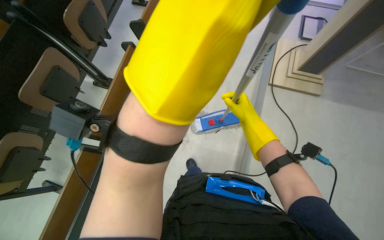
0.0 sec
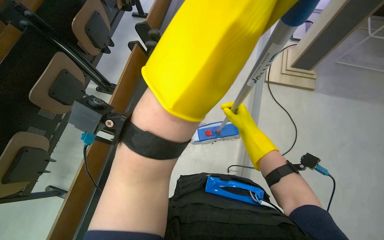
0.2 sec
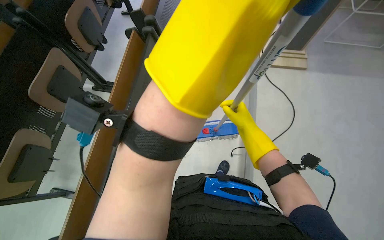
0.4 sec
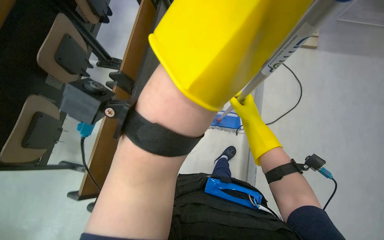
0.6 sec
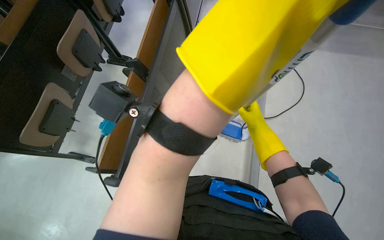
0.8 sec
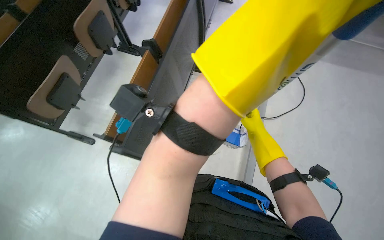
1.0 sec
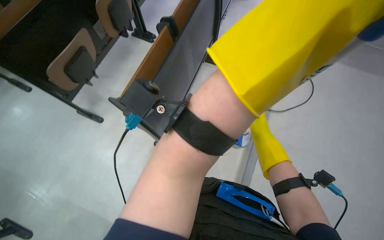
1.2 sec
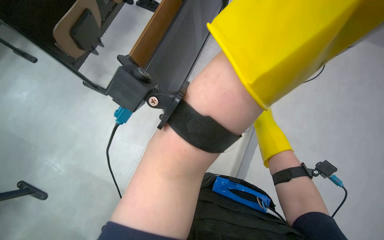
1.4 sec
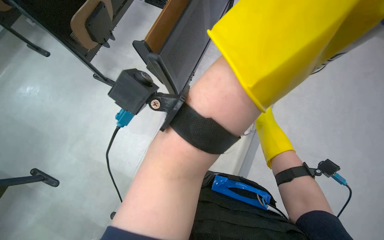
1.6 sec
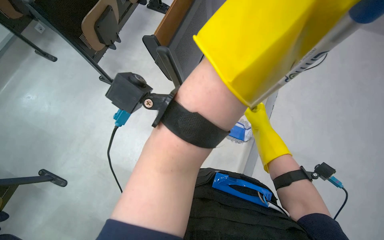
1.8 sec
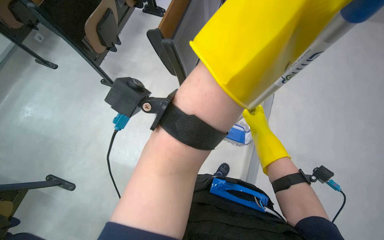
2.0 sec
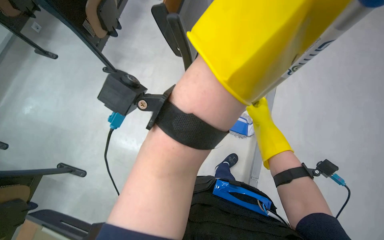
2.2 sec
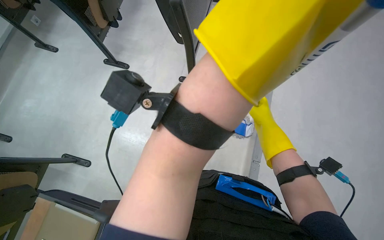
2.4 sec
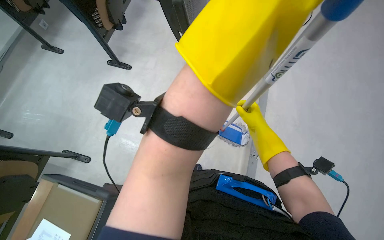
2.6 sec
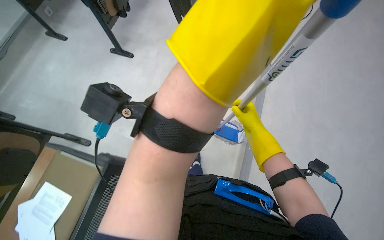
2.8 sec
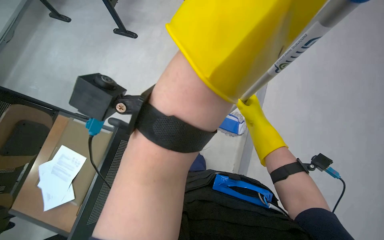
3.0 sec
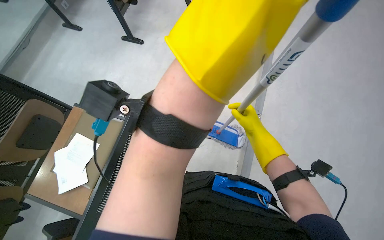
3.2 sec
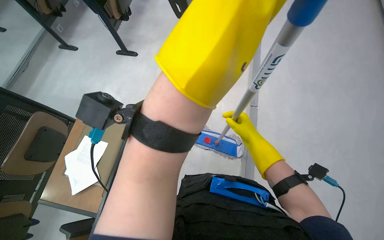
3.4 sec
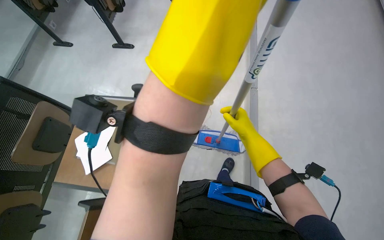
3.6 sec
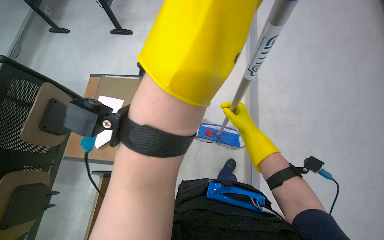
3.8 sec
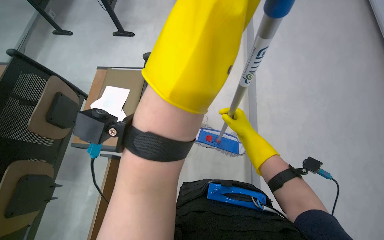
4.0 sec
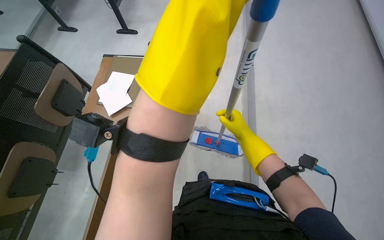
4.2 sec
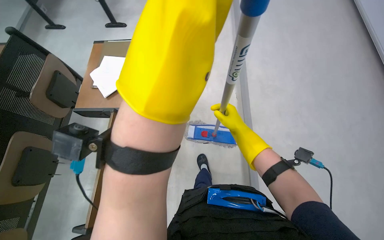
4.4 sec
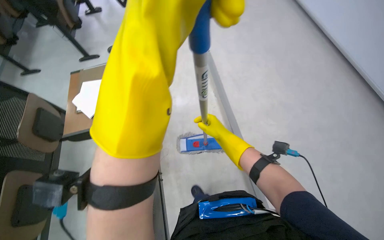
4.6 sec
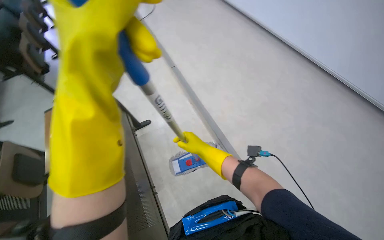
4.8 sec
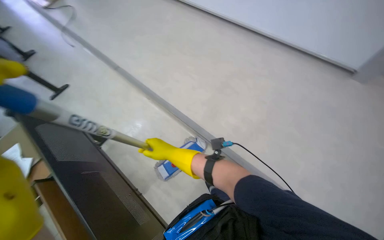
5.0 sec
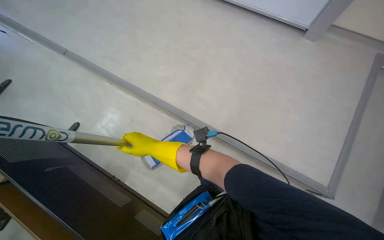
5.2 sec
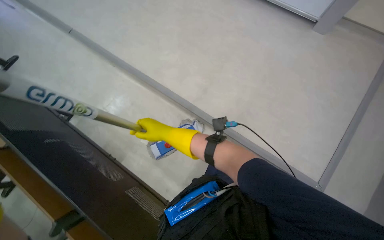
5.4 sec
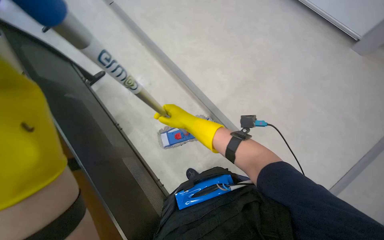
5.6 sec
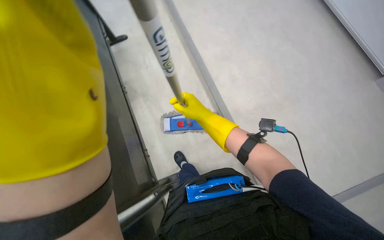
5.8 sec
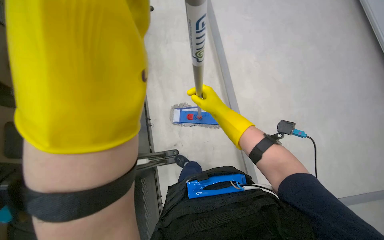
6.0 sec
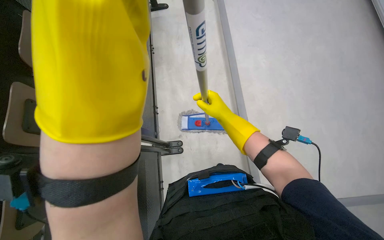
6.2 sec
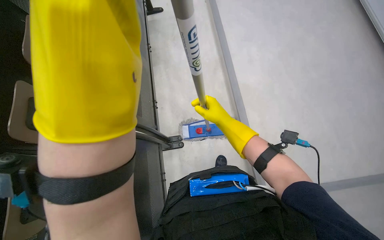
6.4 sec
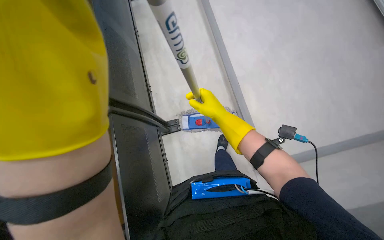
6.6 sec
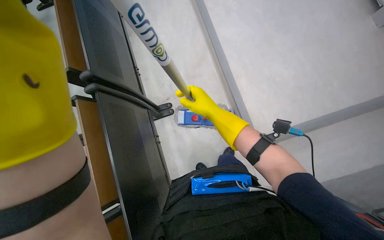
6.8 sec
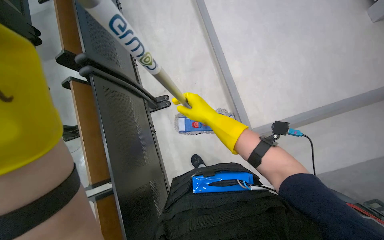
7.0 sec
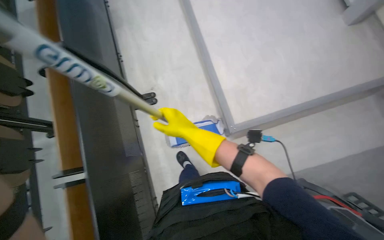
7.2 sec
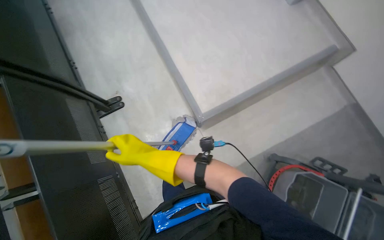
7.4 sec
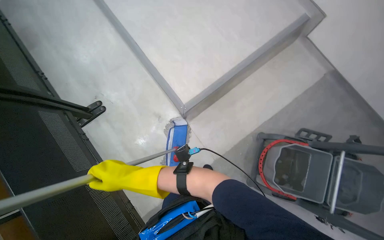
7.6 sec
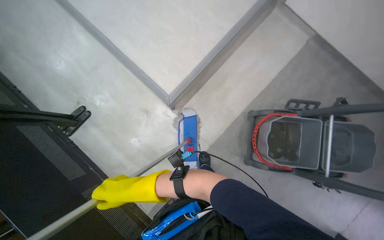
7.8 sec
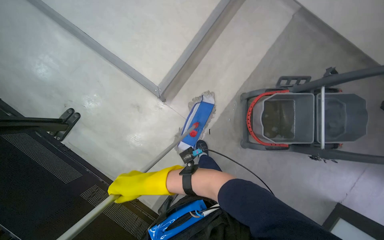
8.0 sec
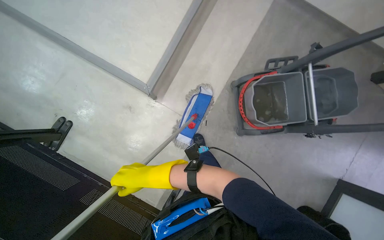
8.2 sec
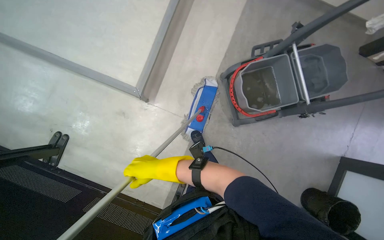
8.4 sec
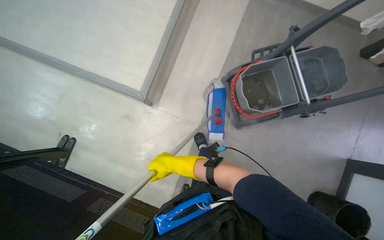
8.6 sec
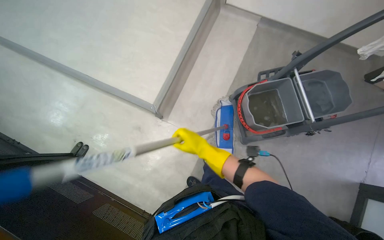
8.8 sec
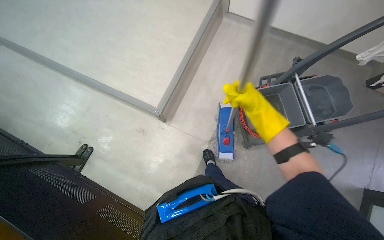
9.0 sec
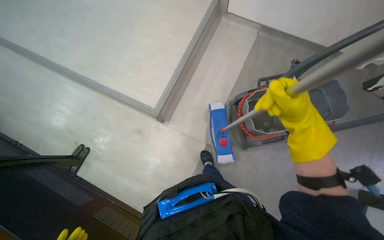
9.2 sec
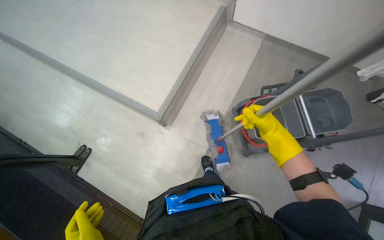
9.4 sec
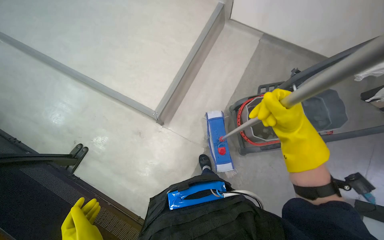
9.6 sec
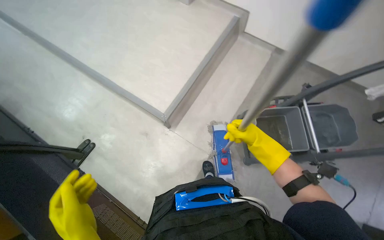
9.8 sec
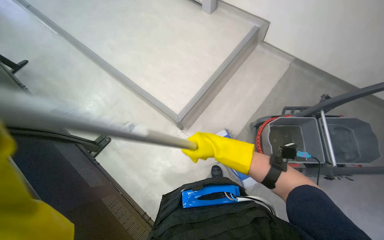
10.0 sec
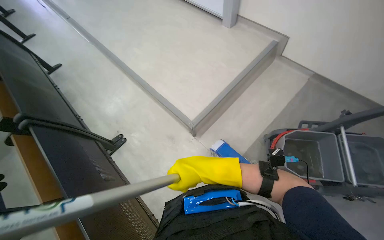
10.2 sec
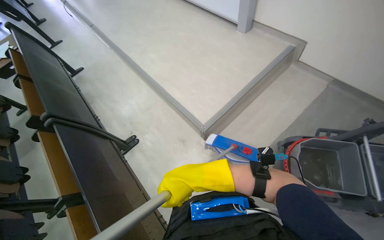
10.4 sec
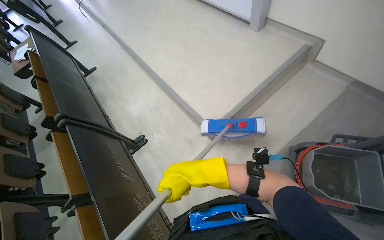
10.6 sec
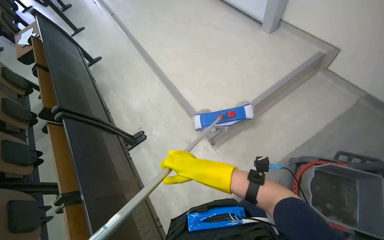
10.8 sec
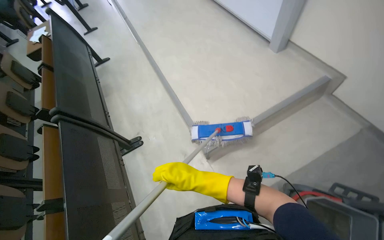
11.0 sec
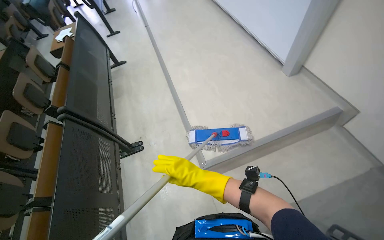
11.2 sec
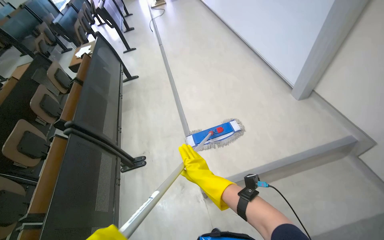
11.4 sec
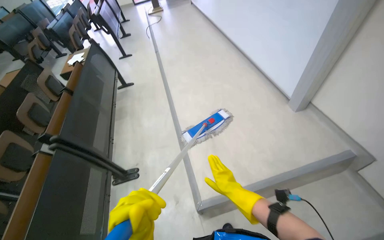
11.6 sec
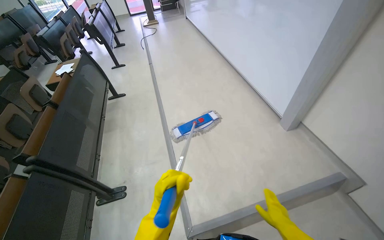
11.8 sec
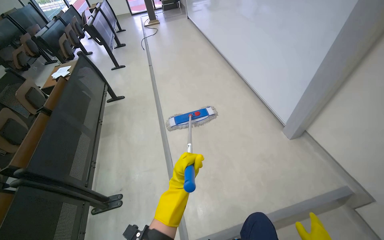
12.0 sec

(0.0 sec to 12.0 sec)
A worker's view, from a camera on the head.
Job: mopping floor.
The whole recording: Mopping classroom floor. The worker mops the floor in the classroom between rows of desks.
0.0 sec - 1.6 sec: The camera travels some 60 cm.
6.0 sec - 7.6 sec: The view tips downward by roughly 10 degrees. The right hand is displaced down the picture by approximately 35 cm.
7.6 sec - 9.0 sec: The scene turns roughly 30 degrees counterclockwise in the picture.
9.0 sec - 10.4 sec: The wearer's head swings roughly 25 degrees to the left. The right hand is displaced to the left and down the picture by roughly 35 cm.
10.4 sec - 12.0 sec: The camera travels roughly 60 cm. The scene turns some 25 degrees clockwise in the picture.

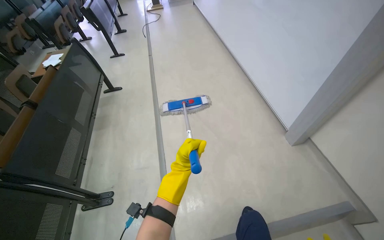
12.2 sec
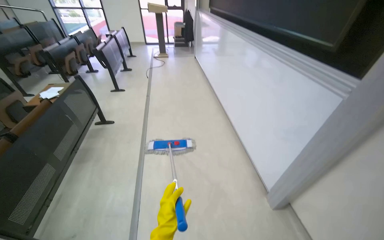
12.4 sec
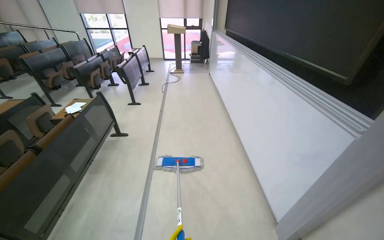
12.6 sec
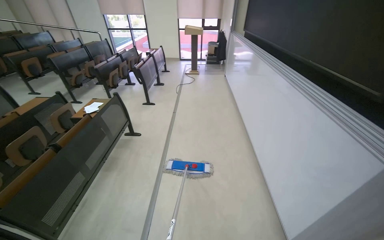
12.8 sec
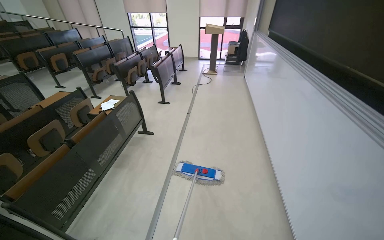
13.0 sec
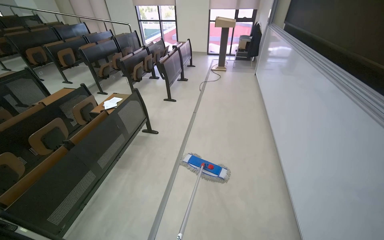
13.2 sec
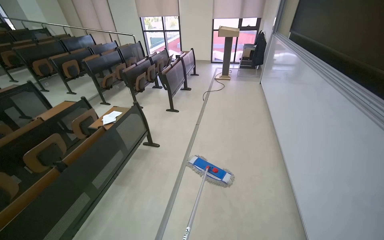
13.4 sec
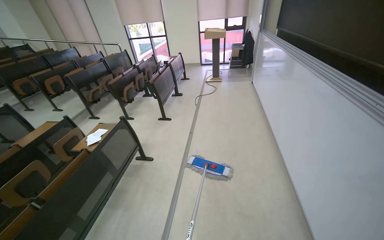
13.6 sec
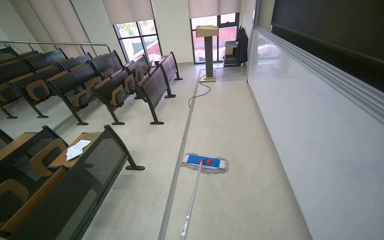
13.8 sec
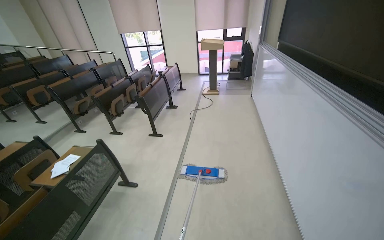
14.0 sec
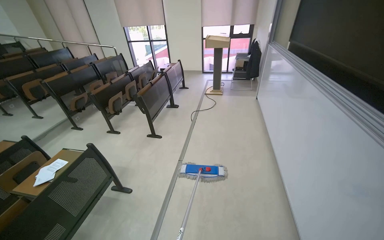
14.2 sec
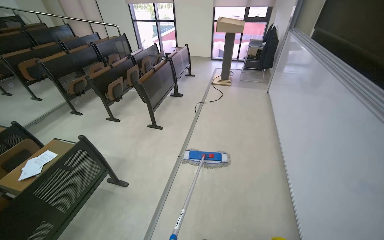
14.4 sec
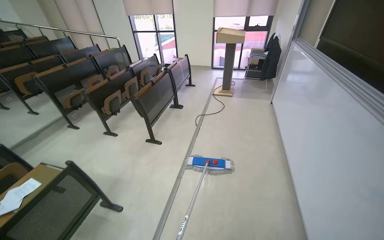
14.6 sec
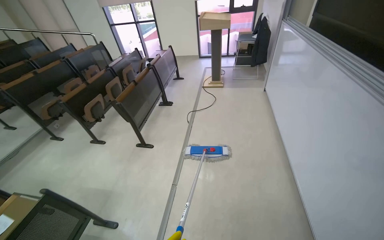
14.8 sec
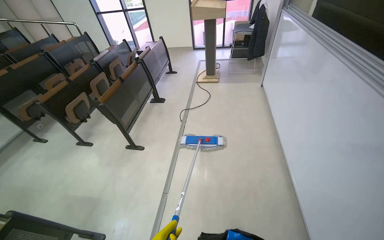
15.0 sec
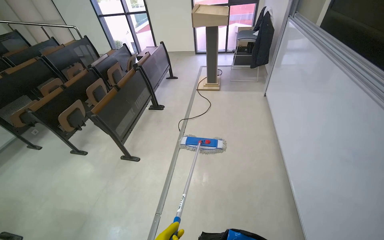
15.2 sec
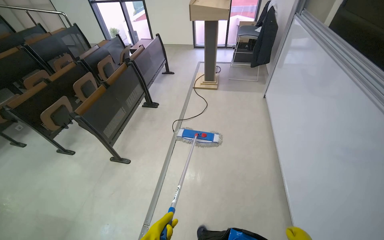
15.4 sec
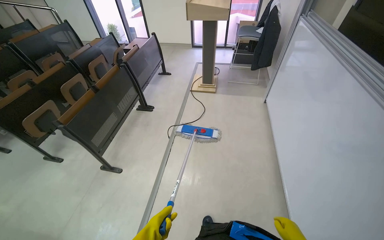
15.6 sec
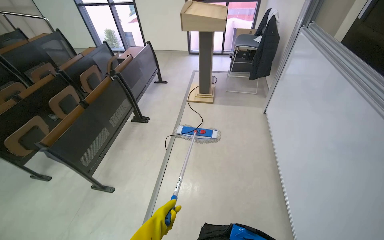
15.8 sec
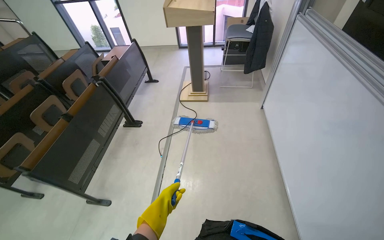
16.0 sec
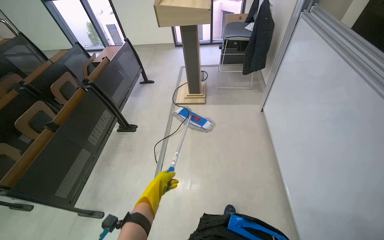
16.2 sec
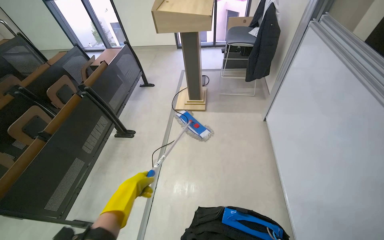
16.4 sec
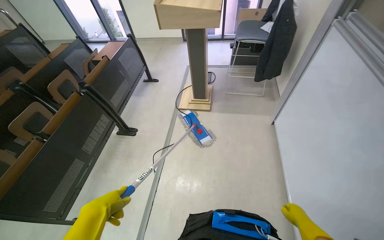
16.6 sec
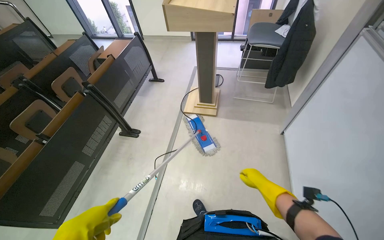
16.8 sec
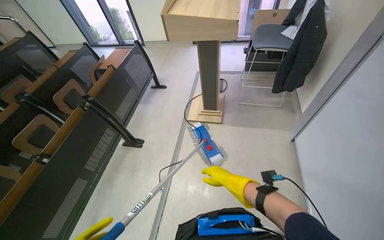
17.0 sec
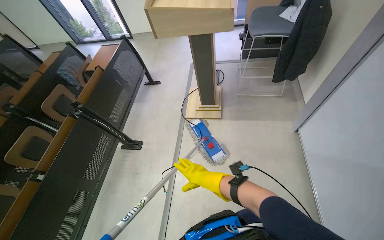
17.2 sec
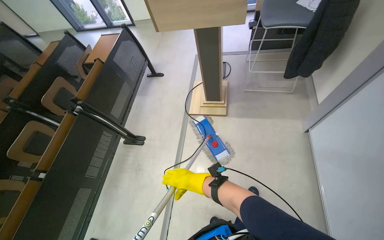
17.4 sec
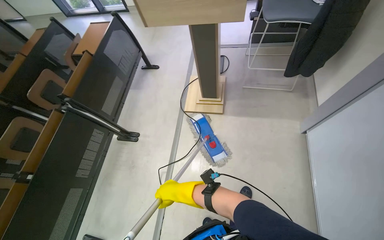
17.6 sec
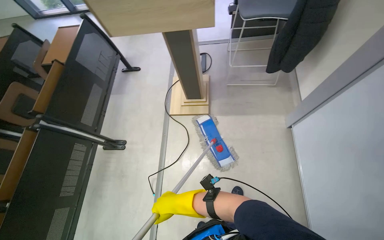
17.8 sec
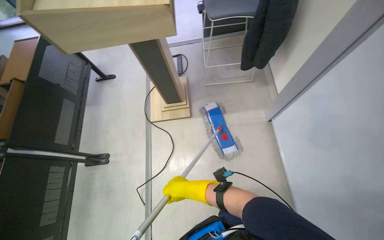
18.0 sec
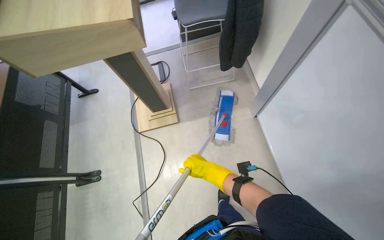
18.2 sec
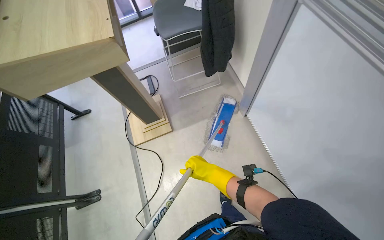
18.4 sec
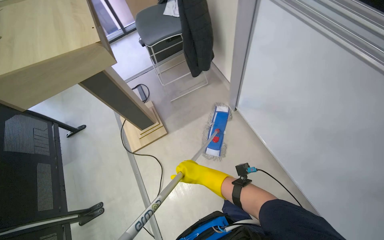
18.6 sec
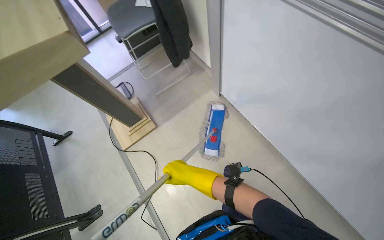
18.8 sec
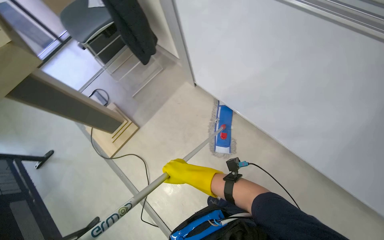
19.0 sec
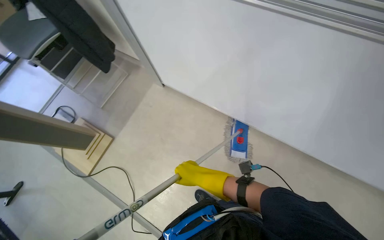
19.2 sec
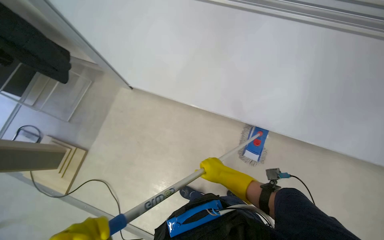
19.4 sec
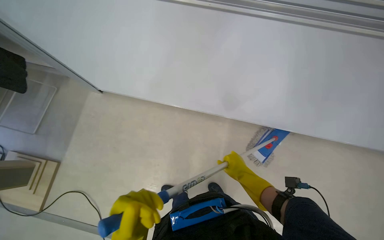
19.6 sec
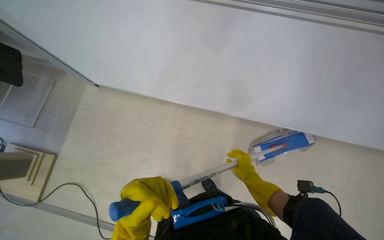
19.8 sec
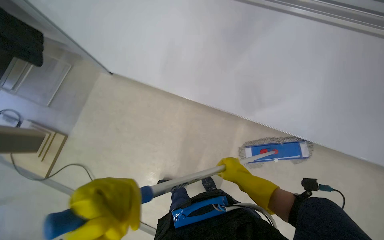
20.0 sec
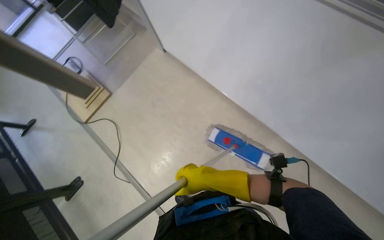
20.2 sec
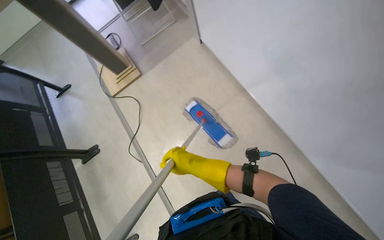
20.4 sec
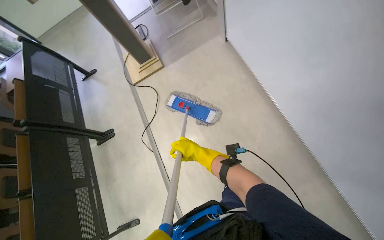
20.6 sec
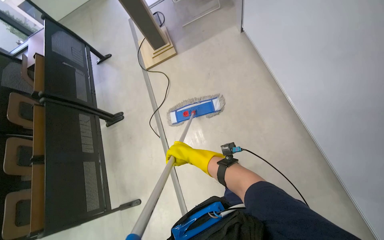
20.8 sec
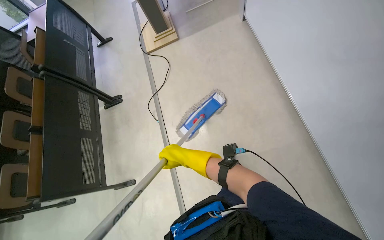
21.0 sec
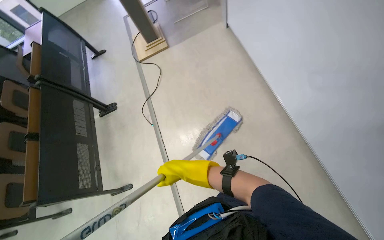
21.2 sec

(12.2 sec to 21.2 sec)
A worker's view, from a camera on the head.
Job: mopping floor.
The whole recording: Mopping classroom floor. The worker mops the floor in the classroom between rows of desks.
12.2 sec - 13.8 sec: The wearer moves approximately 1 m. The head turns to the left by approximately 20 degrees. The camera pitches upward, by roughly 15 degrees.
13.8 sec - 15.2 sec: The head travels some 1.5 m.
15.2 sec - 16.6 sec: The camera is carried approximately 1 m.
16.6 sec - 18.2 sec: The head travels roughly 70 cm. The view tilts about 15 degrees downward.
18.2 sec - 19.8 sec: The head travels some 70 cm. The wearer's head swings roughly 60 degrees to the right.
19.8 sec - 21.2 sec: The wearer moves approximately 40 cm. The wearer looks roughly 55 degrees further to the left.
